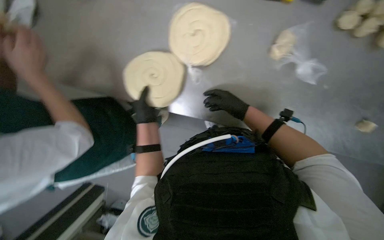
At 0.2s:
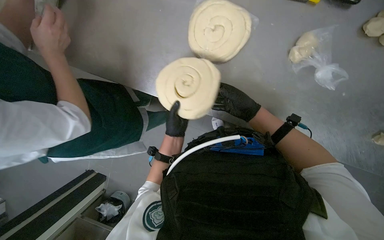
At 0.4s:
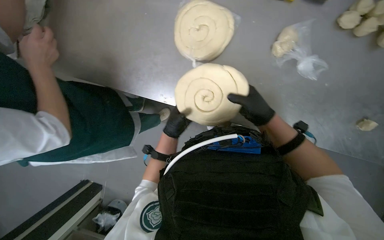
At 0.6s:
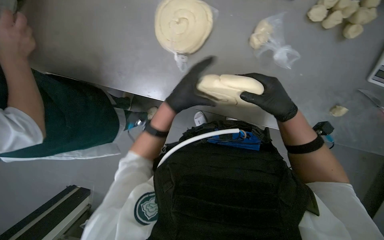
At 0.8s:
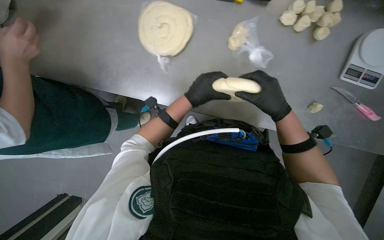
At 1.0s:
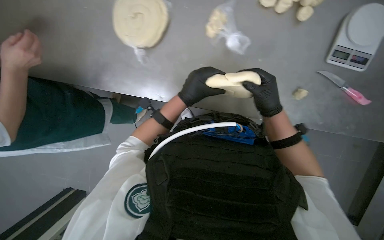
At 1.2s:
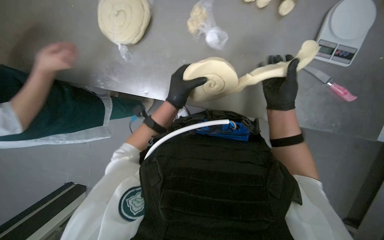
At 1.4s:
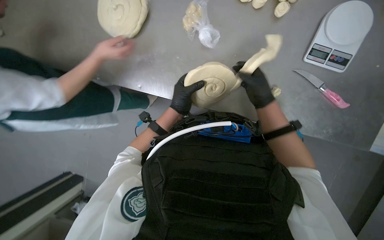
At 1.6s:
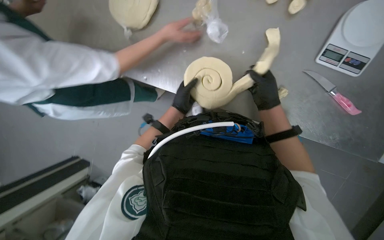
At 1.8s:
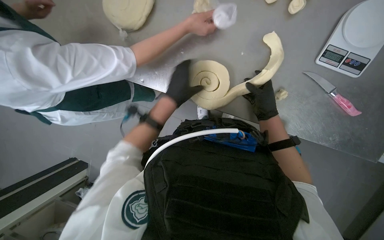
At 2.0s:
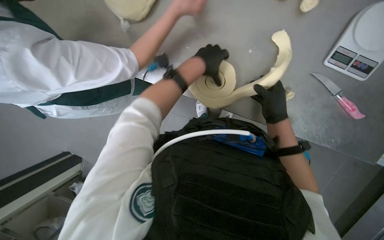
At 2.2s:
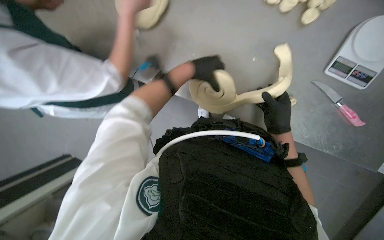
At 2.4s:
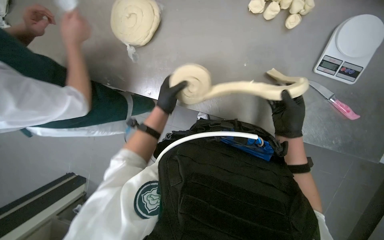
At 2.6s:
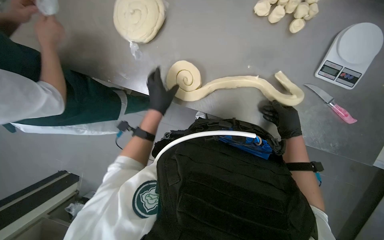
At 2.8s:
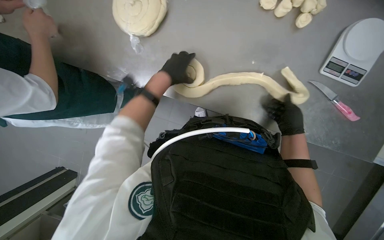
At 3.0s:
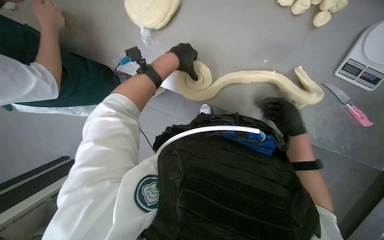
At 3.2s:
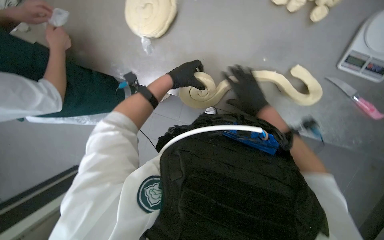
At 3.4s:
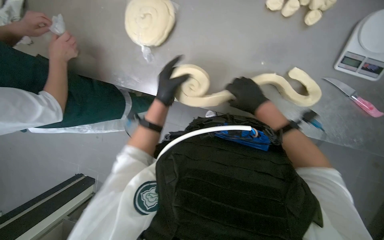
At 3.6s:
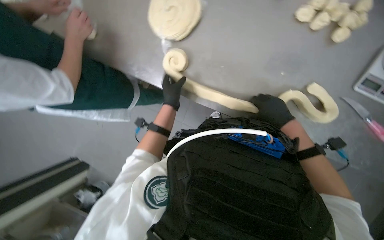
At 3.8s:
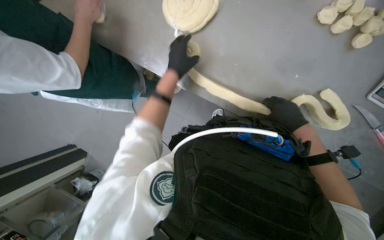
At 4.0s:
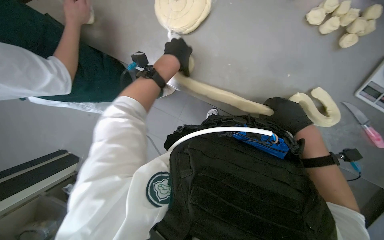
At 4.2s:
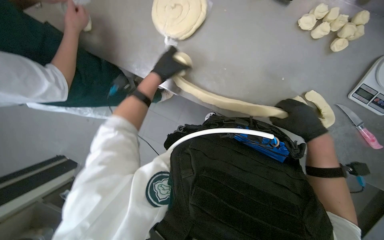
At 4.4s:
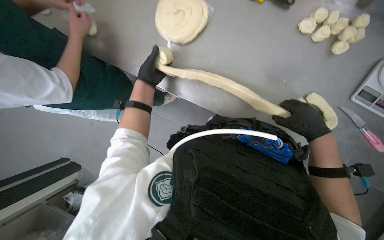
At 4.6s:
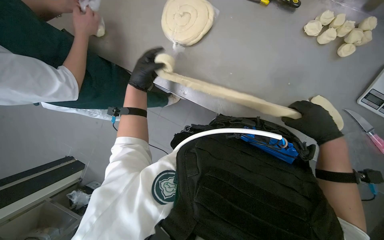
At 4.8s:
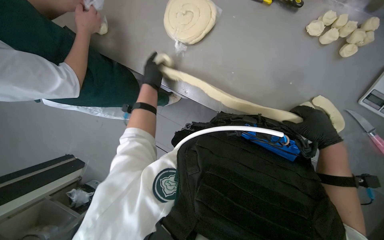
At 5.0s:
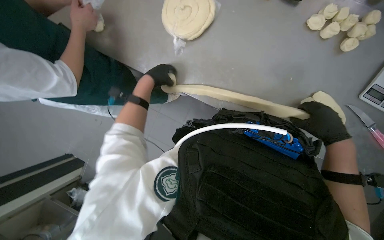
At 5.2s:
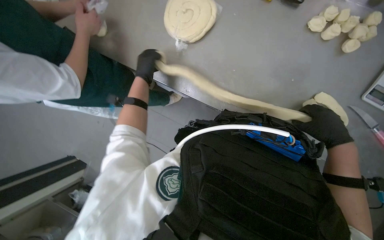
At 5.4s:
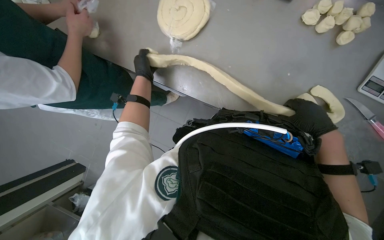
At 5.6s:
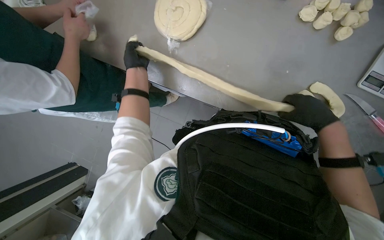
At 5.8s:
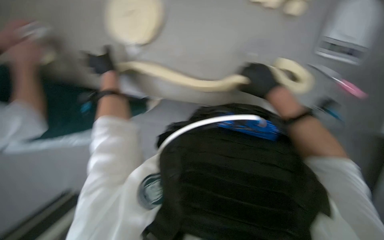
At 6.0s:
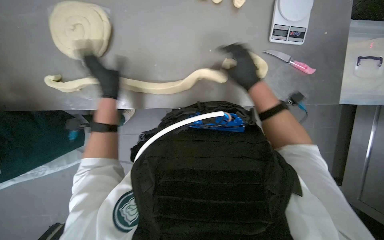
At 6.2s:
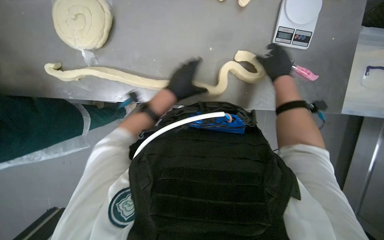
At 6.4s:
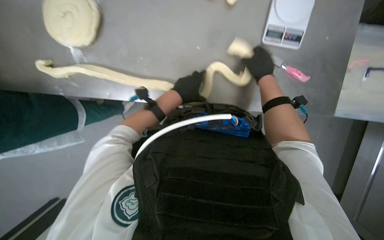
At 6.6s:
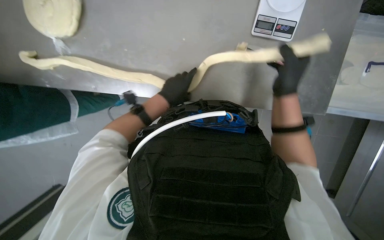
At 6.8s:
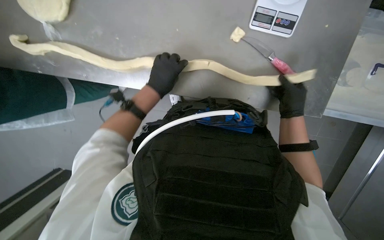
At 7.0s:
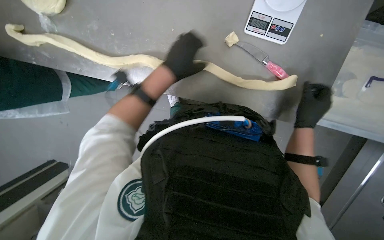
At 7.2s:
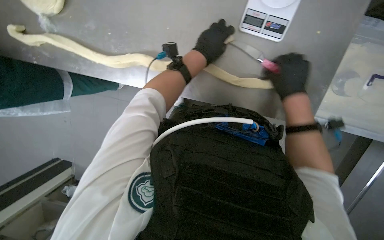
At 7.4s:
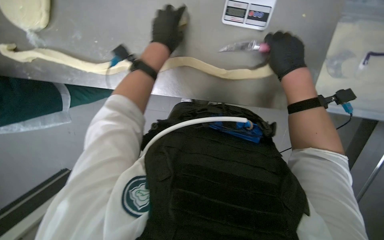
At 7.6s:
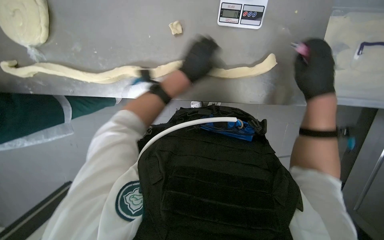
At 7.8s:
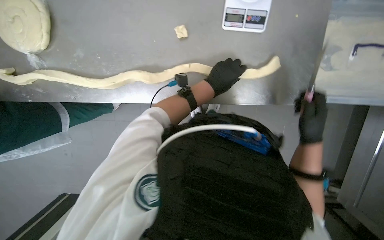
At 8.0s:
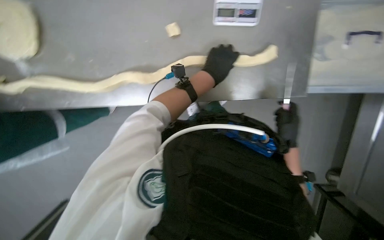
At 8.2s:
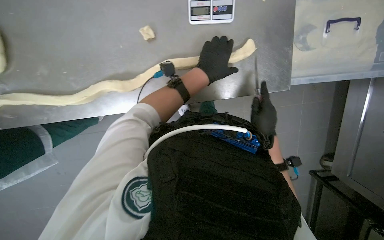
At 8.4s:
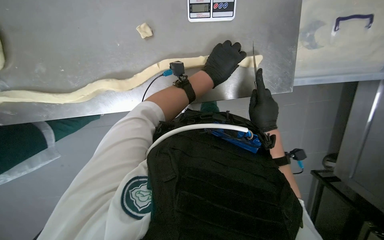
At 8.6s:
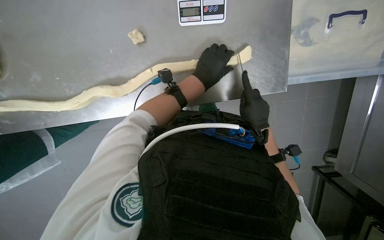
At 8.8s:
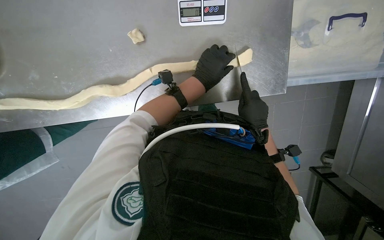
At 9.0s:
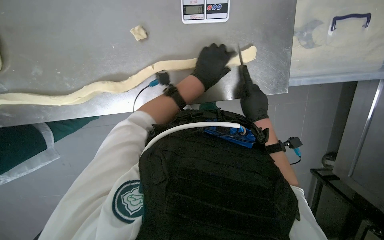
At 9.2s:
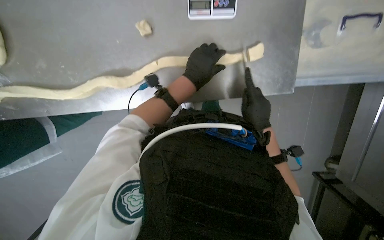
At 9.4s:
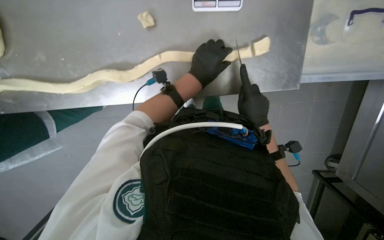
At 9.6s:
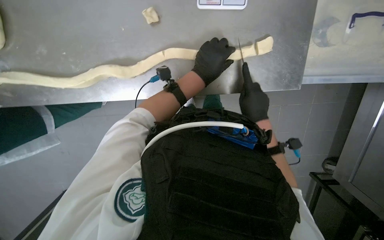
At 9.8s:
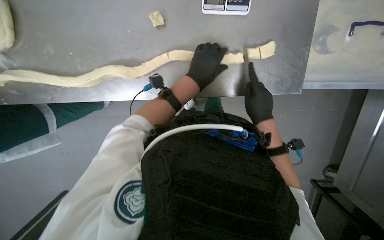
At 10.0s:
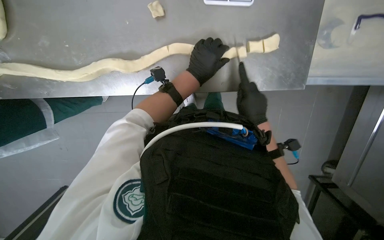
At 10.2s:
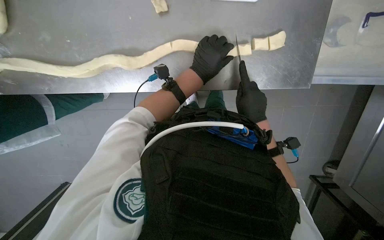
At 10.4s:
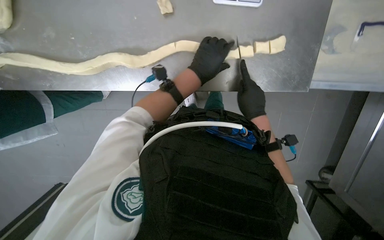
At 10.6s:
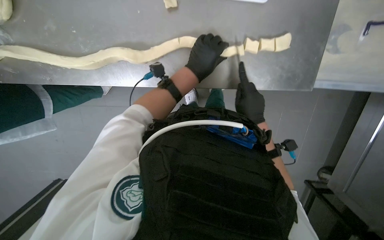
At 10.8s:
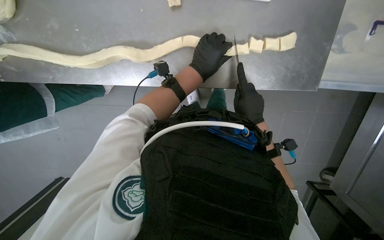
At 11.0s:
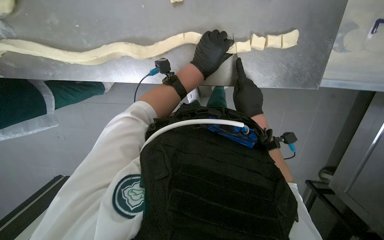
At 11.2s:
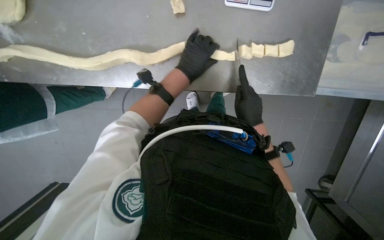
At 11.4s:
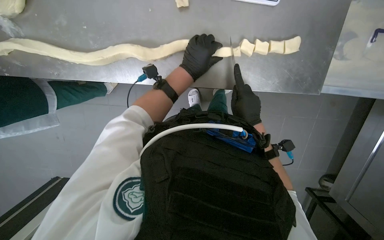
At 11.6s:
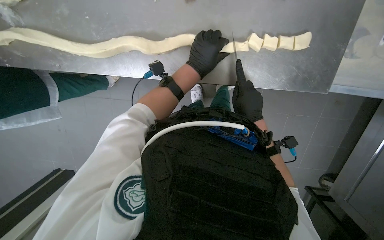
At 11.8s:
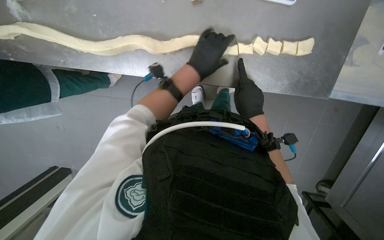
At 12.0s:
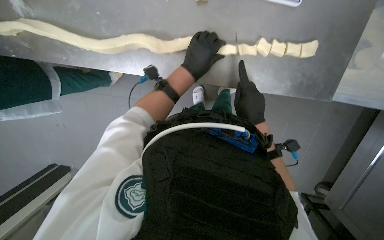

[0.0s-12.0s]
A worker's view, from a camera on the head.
Job: preparing food.
The whole recording: Cutting dough into portions. The worker cuts a long piece of dough into smaller portions using a knife and places them on a scale.
0.0s to 1.6s: The right hand is displaced to the right by roughly 40 cm, and reaches some 15 cm nearer to the camera, then returns.
1.6s to 3.0s: The left hand moves up and down the picture over roughly 15 cm, changing direction 2 times.
3.0s to 4.4s: The left hand moves to the left and farther from the camera, about 25 cm, and moves some 10 cm down the picture and comes back. Meanwhile the right hand heads nearer to the camera, covering about 10 cm.
4.4s to 6.0s: Everything in view rotates some 25 degrees counterclockwise.
6.0s to 7.6s: The right hand moves to the right, roughly 30 cm.
7.6s to 9.0s: The right hand goes approximately 15 cm down the picture and farther from the camera.
9.0s to 10.4s: The hands work in one place, with small movements.
10.4s to 12.0s: The hands are busy where they are.

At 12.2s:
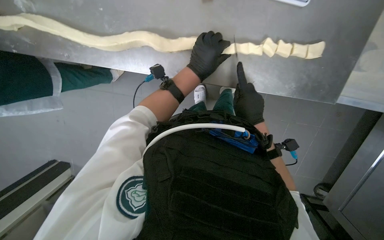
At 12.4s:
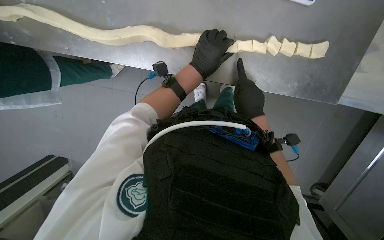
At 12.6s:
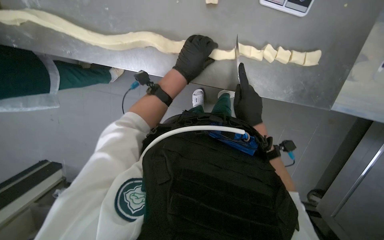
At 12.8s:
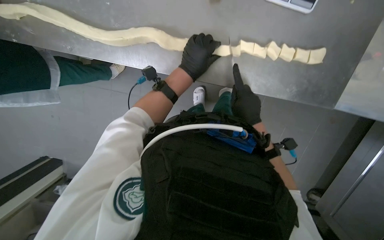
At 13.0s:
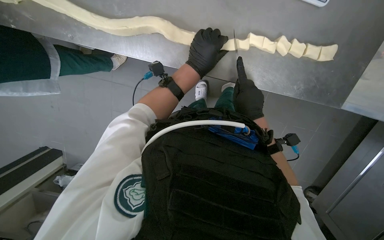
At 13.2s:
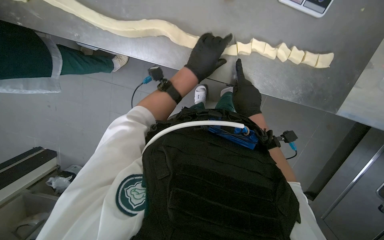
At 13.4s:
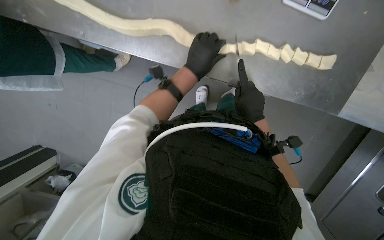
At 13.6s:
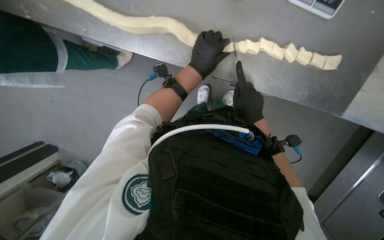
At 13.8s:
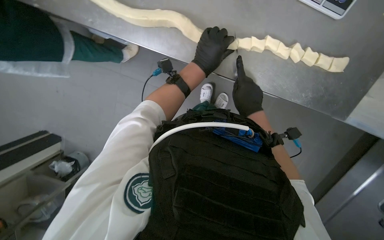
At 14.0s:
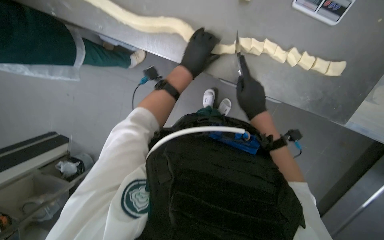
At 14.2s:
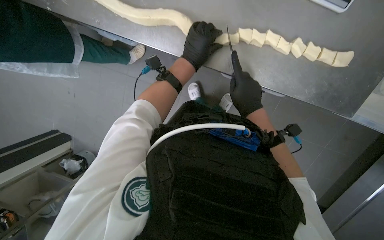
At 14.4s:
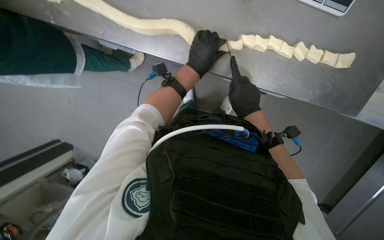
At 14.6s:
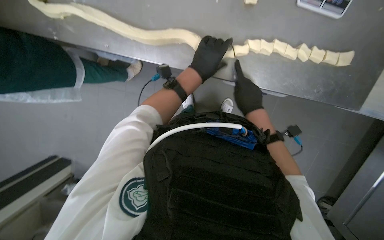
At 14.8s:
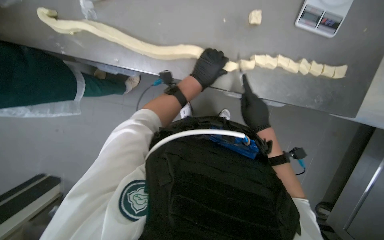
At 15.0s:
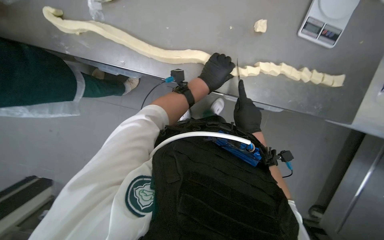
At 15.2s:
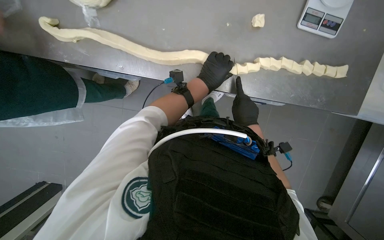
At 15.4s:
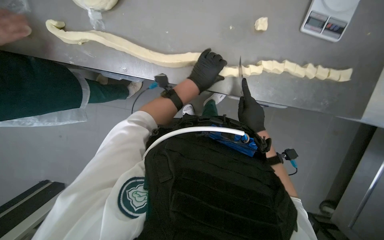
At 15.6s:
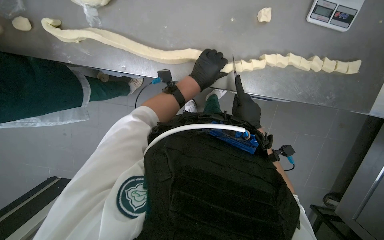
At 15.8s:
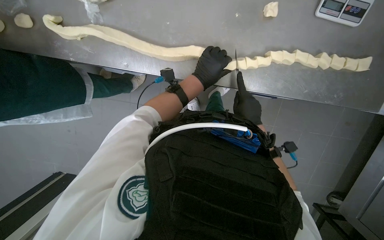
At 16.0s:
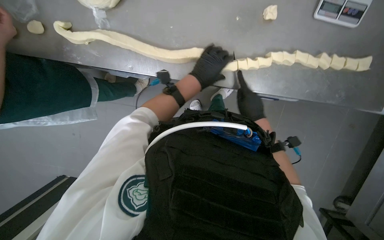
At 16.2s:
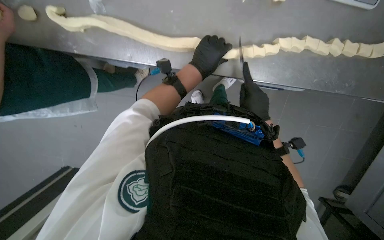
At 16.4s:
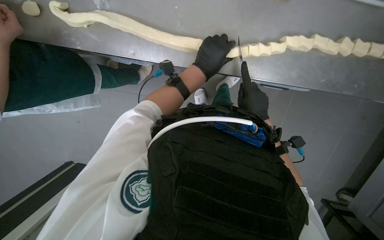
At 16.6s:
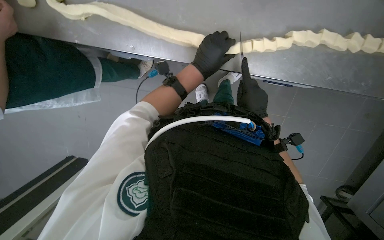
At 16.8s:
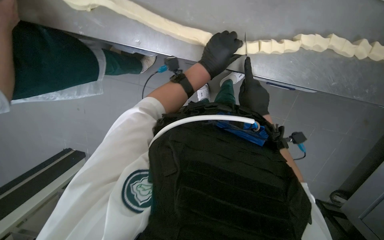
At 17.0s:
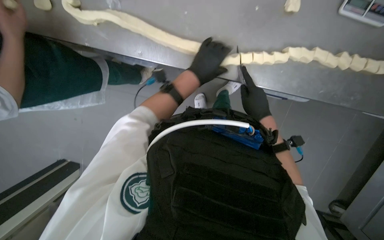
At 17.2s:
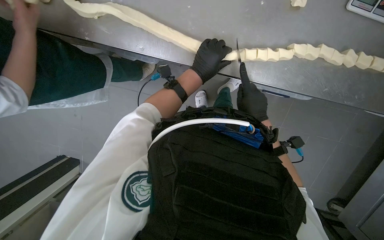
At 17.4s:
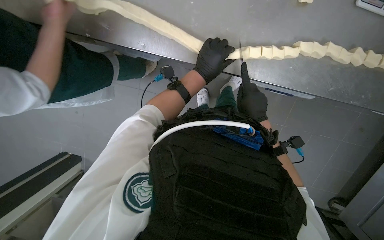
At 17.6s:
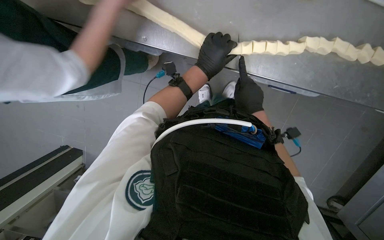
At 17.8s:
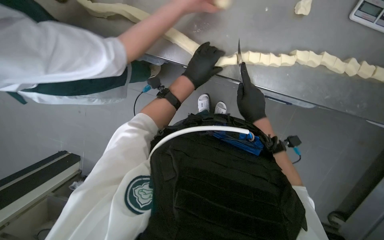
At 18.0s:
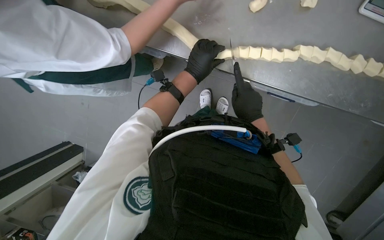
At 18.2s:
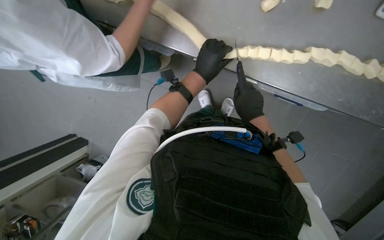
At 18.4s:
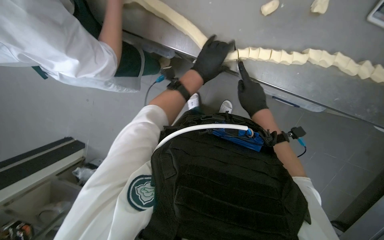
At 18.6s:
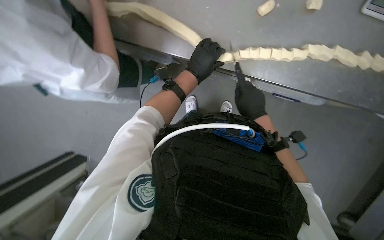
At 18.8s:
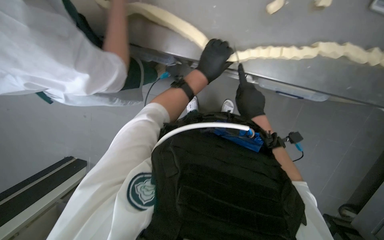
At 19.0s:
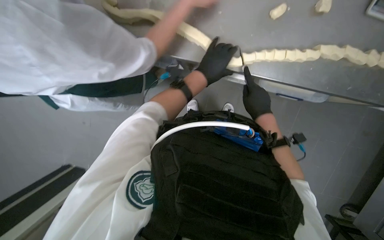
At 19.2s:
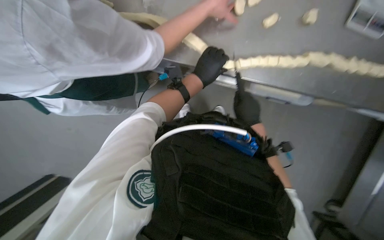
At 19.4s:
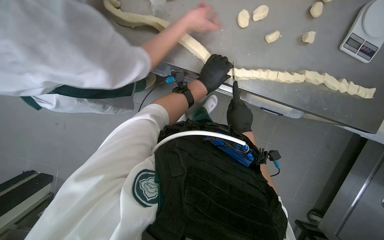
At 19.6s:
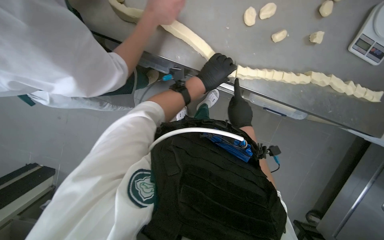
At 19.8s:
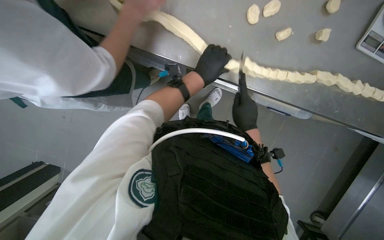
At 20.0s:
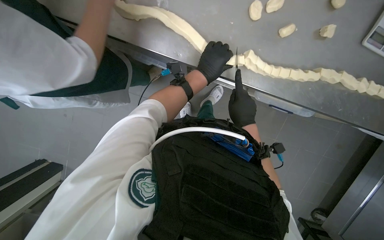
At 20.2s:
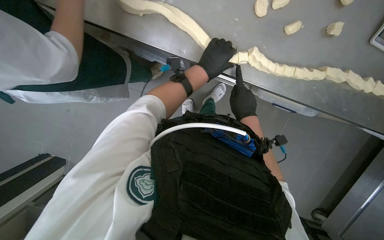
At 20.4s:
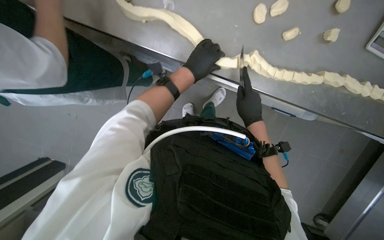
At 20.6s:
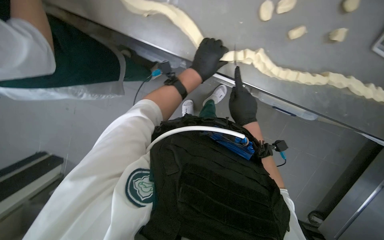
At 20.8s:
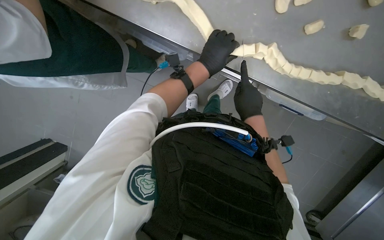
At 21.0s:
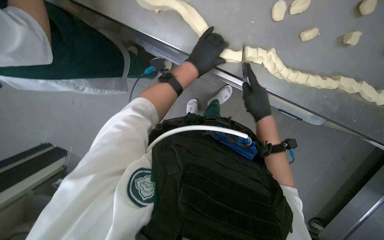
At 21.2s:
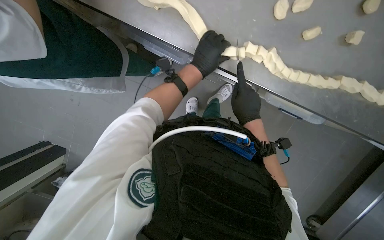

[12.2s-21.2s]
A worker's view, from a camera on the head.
Job: preparing food.
The whole recording: Cutting dough into portions. The worker cuts a long piece of dough into smaller portions using a knife and places them on a scale.
12.2s to 13.8s: The hands make small movements and keep their place.
13.8s to 15.2s: The hands are busy where they are.
15.2s to 16.6s: The hands stay close to where they were, moving slightly.
16.6s to 19.8s: The hands stay close to where they were, moving slightly.
19.8s to 21.2s: The hands work in one place, with small movements.
